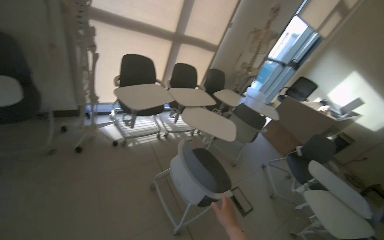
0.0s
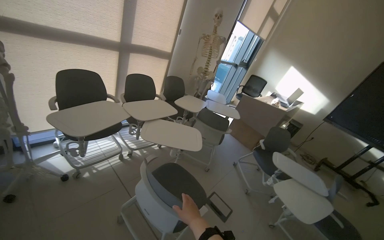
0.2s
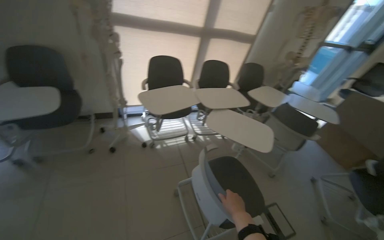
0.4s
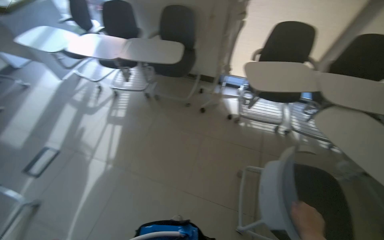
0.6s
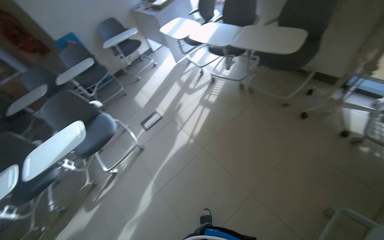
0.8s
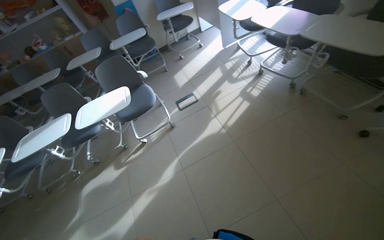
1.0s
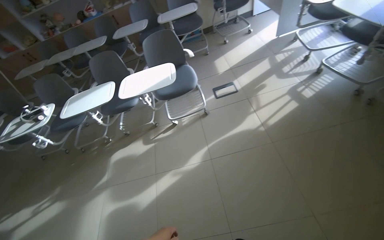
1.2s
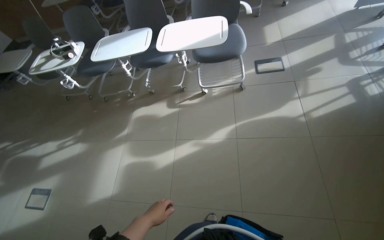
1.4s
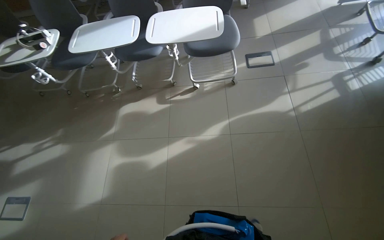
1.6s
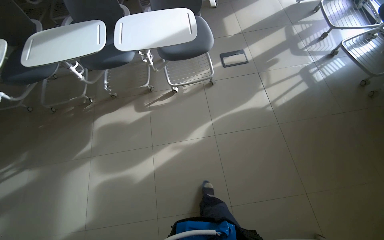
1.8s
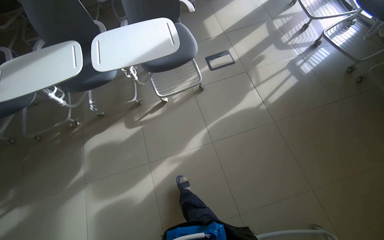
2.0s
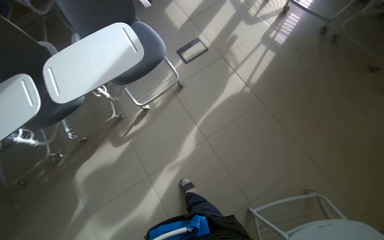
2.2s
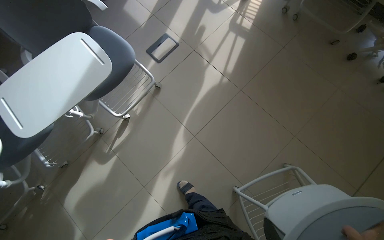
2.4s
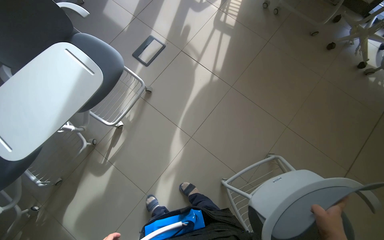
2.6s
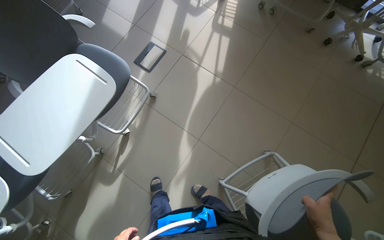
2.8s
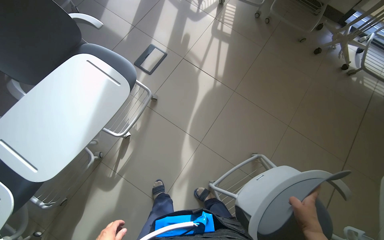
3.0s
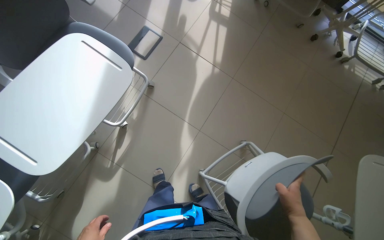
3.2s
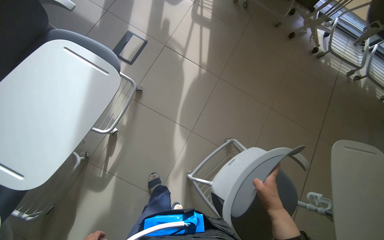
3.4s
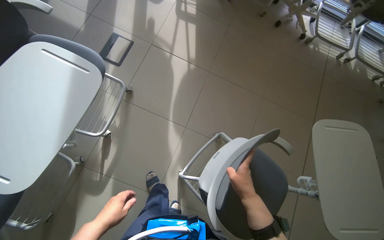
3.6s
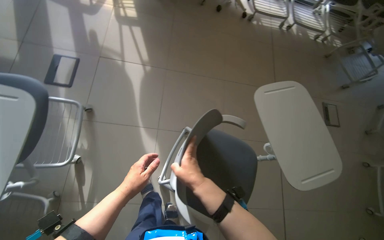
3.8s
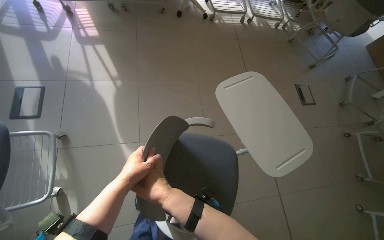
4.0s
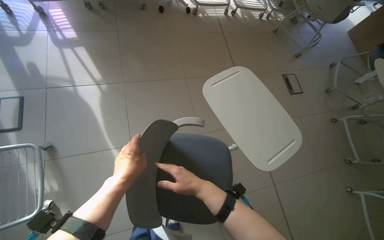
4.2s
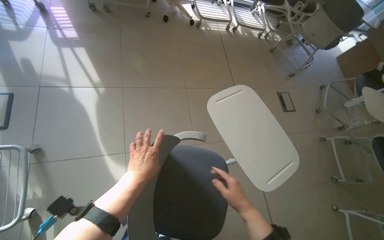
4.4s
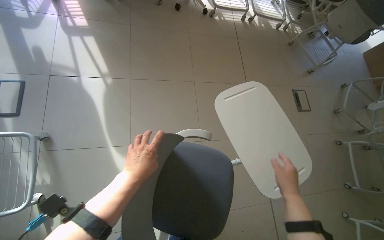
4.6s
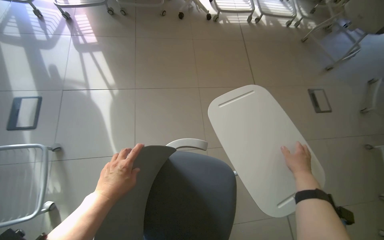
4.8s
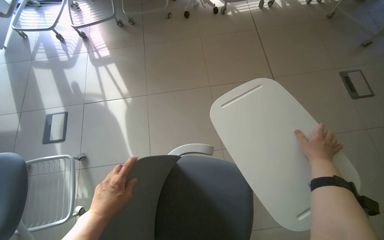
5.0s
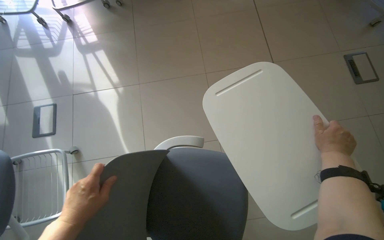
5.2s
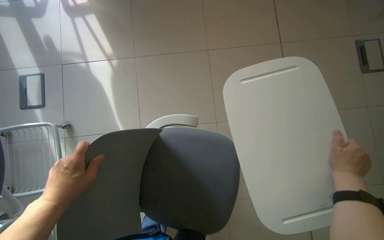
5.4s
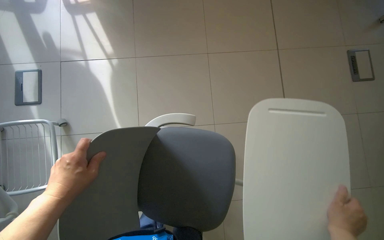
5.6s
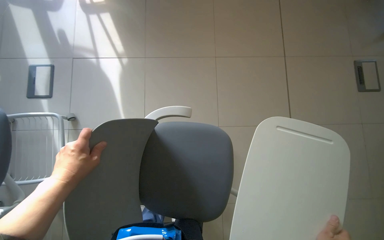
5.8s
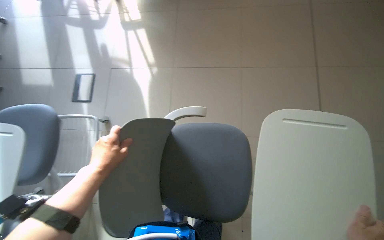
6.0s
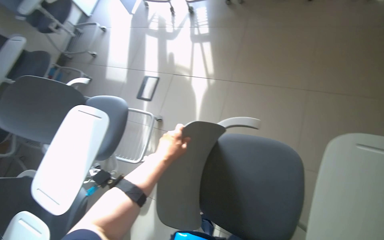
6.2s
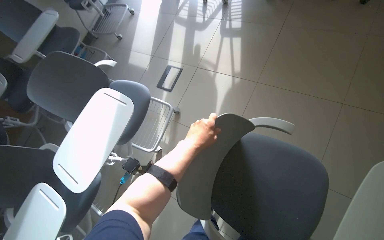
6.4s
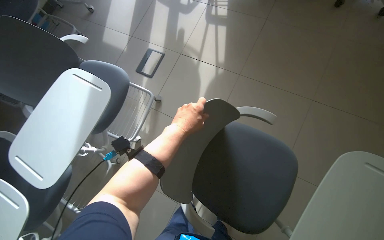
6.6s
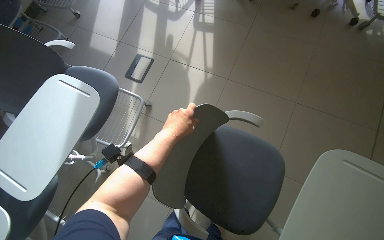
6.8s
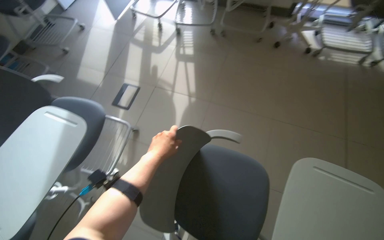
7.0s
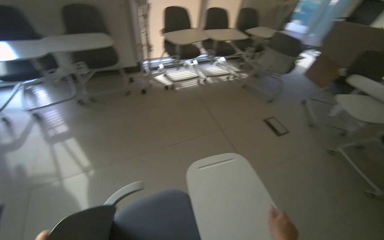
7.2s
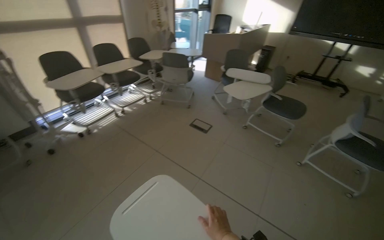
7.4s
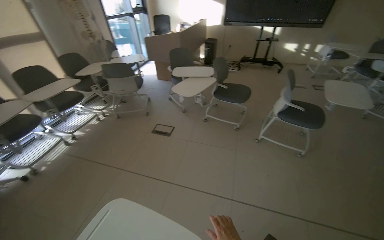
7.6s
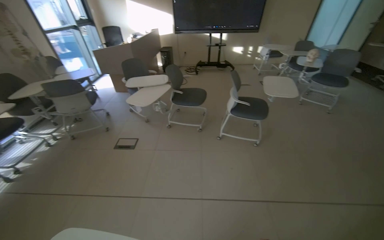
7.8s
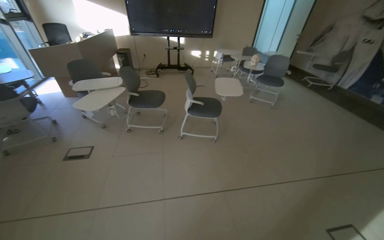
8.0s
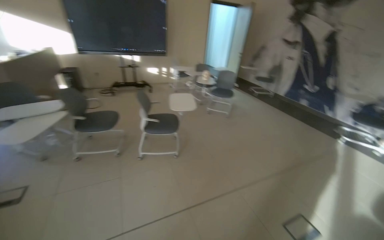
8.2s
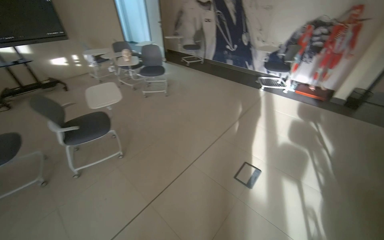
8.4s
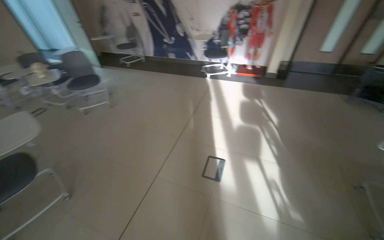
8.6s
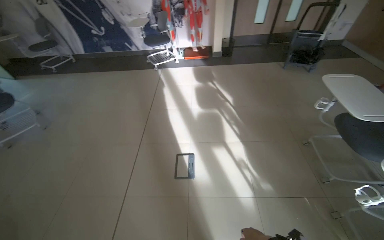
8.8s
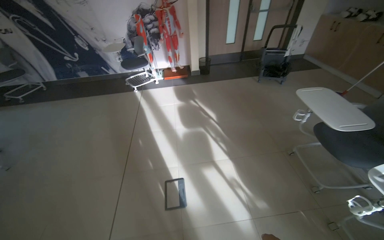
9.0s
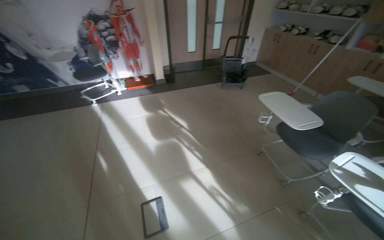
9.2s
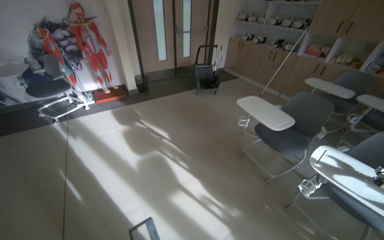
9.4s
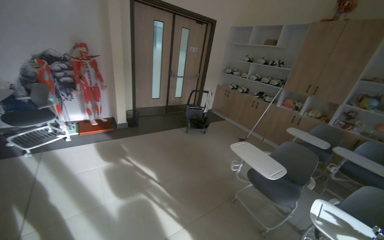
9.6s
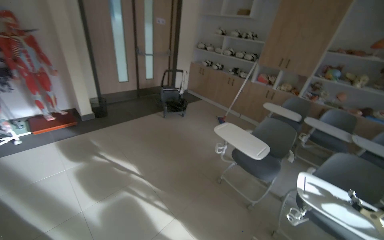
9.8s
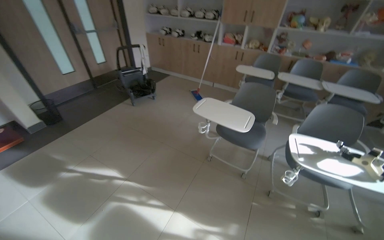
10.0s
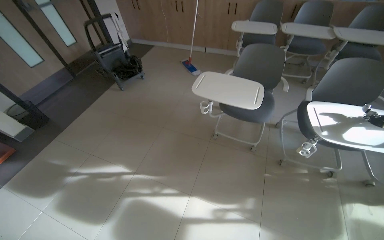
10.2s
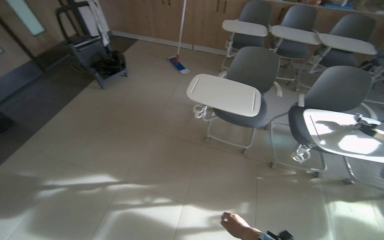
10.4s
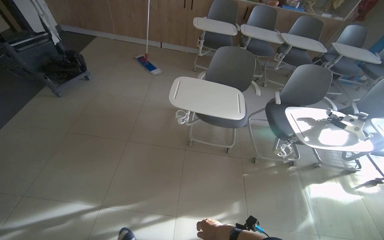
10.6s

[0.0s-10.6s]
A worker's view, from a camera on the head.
Job: organizing items.
The whole recording: Arranging chairs in room. The worker moves and arranges chairs in the room.
0.0s to 1.6s: The wearer moves some 60 cm. The head turns to the left by roughly 120 degrees. The view tips downward by some 40 degrees.
1.6s to 3.0s: The wearer moves approximately 50 cm. The head rotates about 60 degrees to the right.
3.0s to 4.6s: The wearer looks roughly 40 degrees further to the right.
4.6s to 6.0s: The view swings some 20 degrees to the left.
6.0s to 7.6s: The wearer moves approximately 40 cm. The wearer's head swings some 80 degrees to the right. The camera pitches upward, by roughly 30 degrees.
7.6s to 9.0s: The wearer moves about 1 m. The head rotates approximately 110 degrees to the right.
9.0s to 10.6s: The wearer moves approximately 1 m. The wearer's head swings roughly 80 degrees to the right. The wearer looks some 15 degrees further downward.

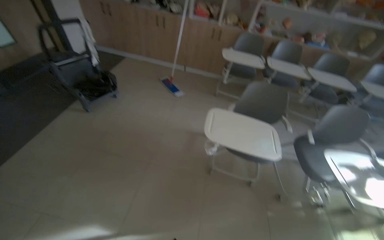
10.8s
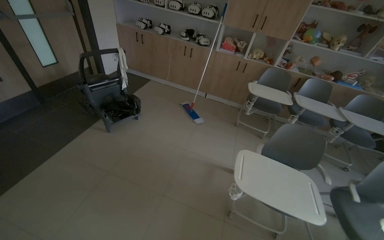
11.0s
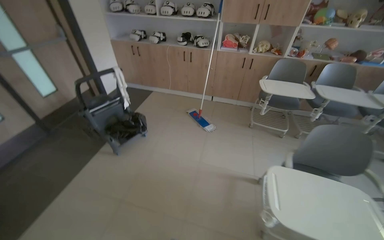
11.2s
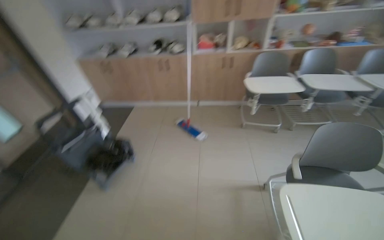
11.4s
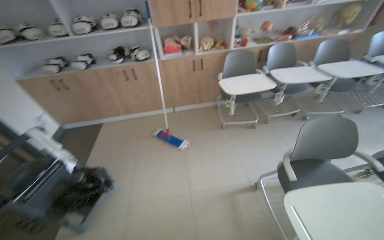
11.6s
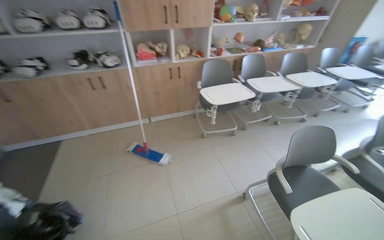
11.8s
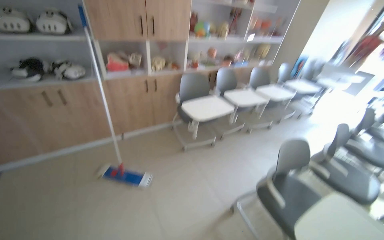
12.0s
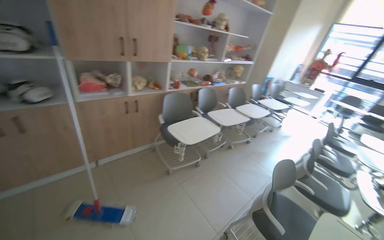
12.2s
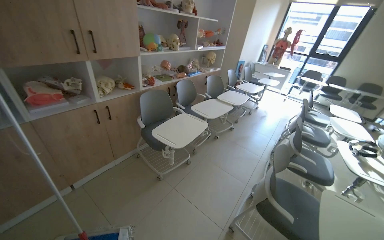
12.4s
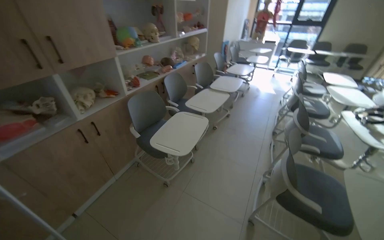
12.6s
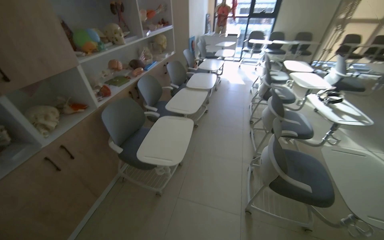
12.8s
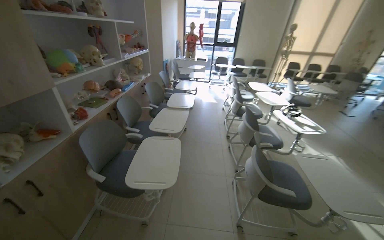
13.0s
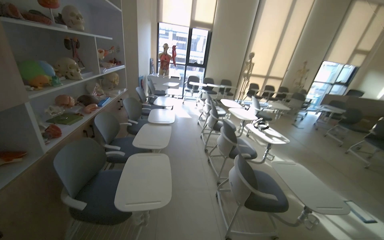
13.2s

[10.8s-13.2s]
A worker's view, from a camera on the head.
Job: organizing items.
The whole recording: Arranging chairs in room. The worker moves and arranges chairs in the room.
10.8s to 12.0s: The camera is carried roughly 1 m. The head turns to the right by some 40 degrees. The view tips upward by about 15 degrees.
12.0s to 13.2s: The camera is carried roughly 80 cm. The wearer's head swings roughly 65 degrees to the right.

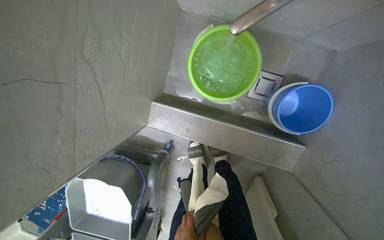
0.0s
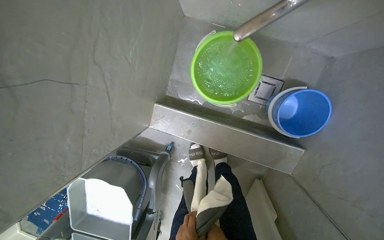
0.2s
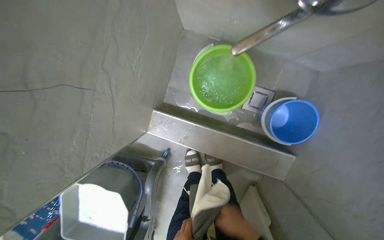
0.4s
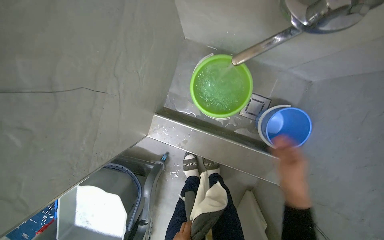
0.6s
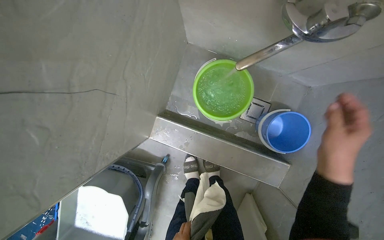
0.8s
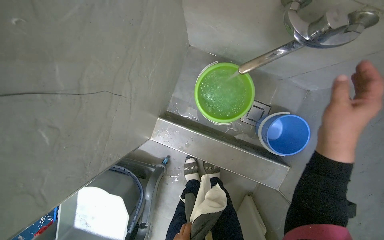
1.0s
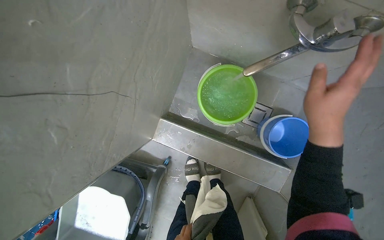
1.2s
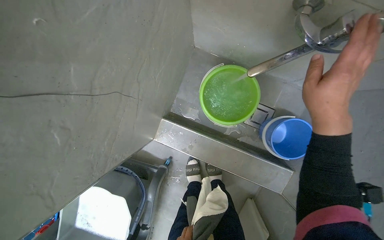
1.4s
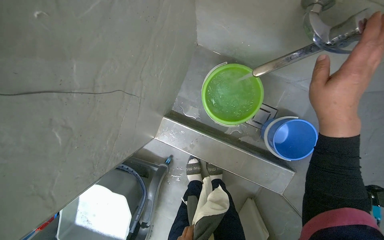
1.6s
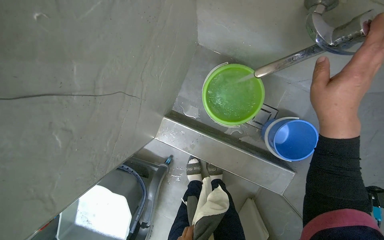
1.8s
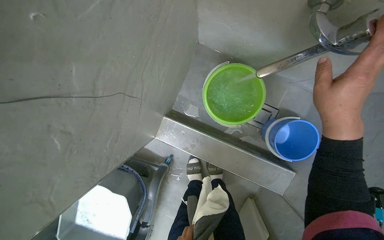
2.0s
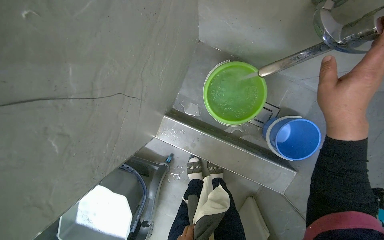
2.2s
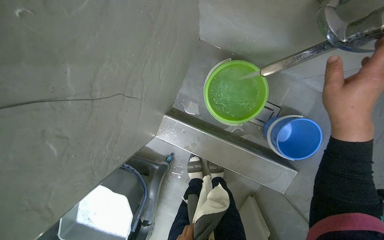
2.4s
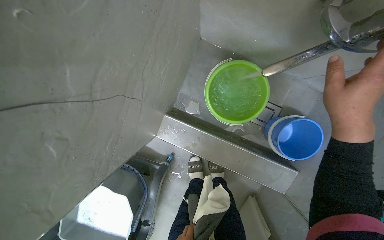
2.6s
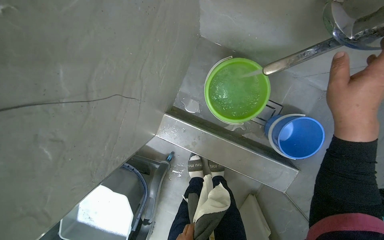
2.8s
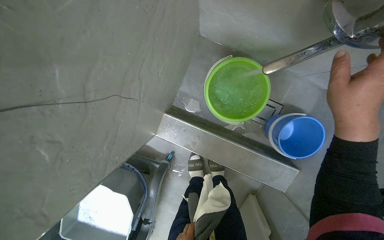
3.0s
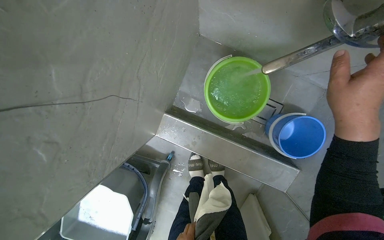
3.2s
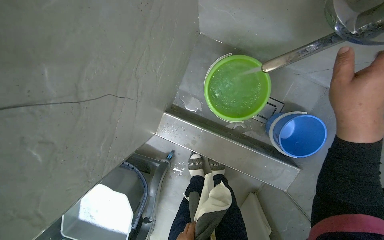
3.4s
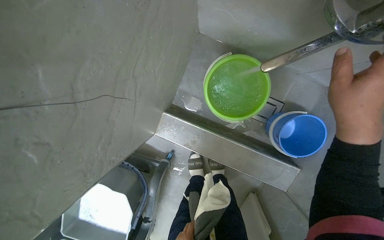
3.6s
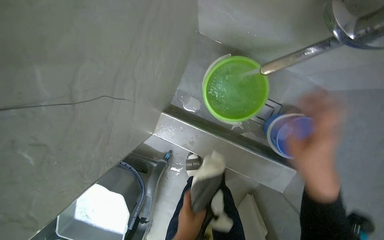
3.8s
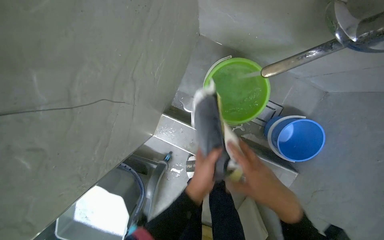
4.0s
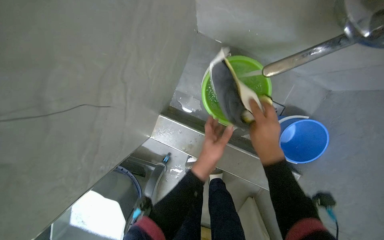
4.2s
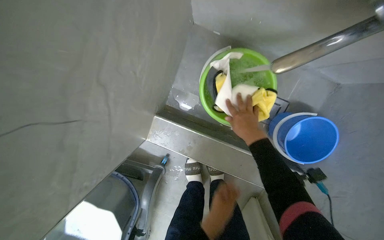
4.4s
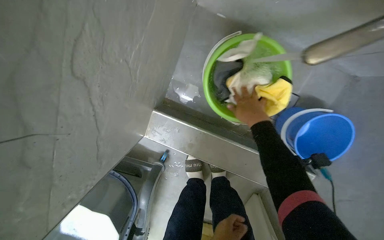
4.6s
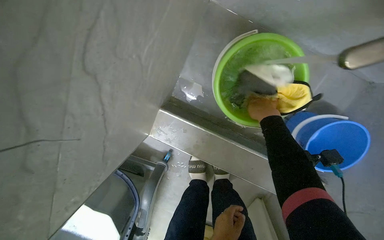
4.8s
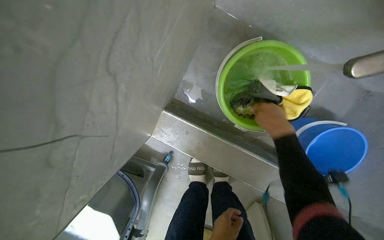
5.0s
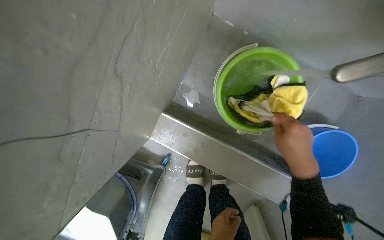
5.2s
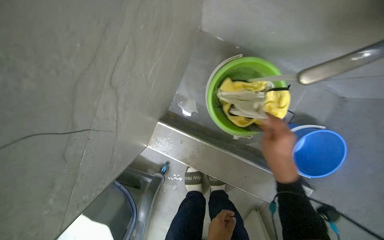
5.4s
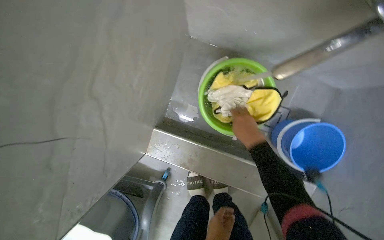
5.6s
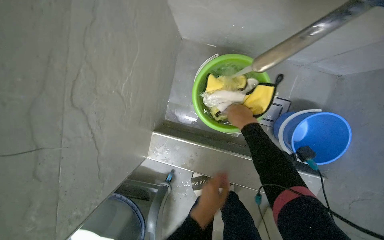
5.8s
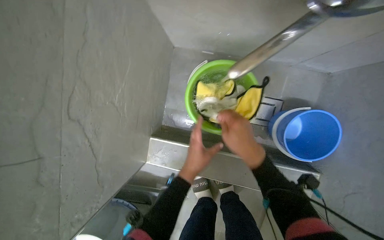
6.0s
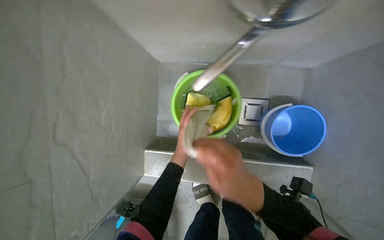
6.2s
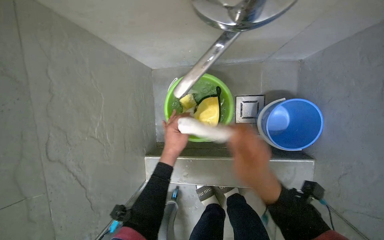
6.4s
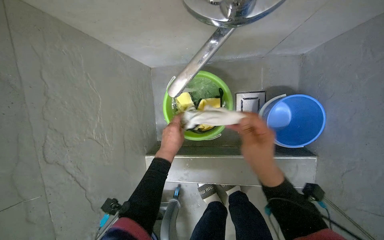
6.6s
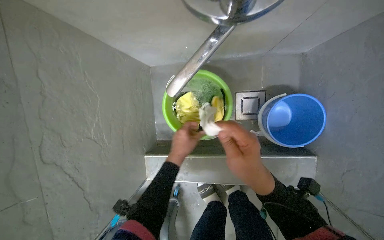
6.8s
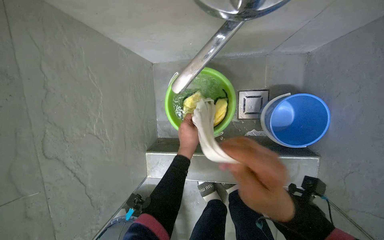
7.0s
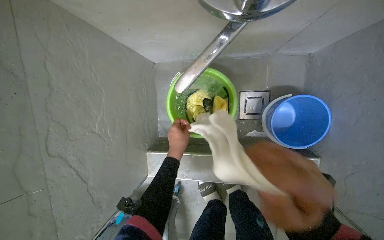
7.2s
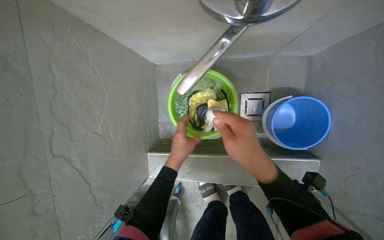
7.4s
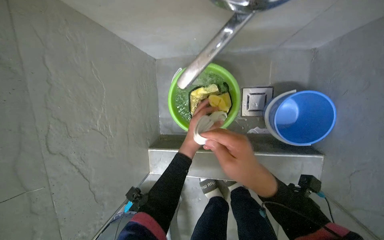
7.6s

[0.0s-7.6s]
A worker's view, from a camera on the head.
Job: preparing cleaning supplies.
The whole recording: Washing a Cleaning Cloth. The worker washes a cleaning cloth in a green bucket.
3.0s to 4.6s: The right hand goes approximately 35 cm farther from the camera.
4.6s to 6.0s: The right hand swings nearer and farther, about 15 cm each way, with 2 reversals.
6.0s to 7.6s: The left hand heads up the picture, covering about 10 cm. The right hand moves nearer and farther over roughly 15 cm, changing direction 3 times.
